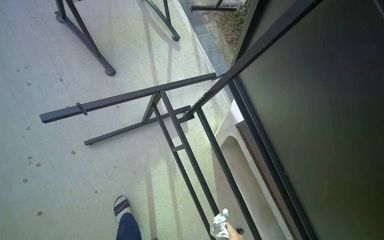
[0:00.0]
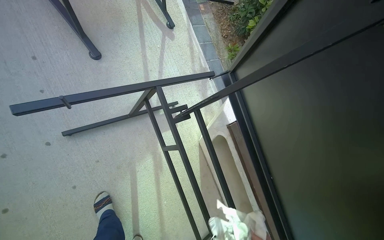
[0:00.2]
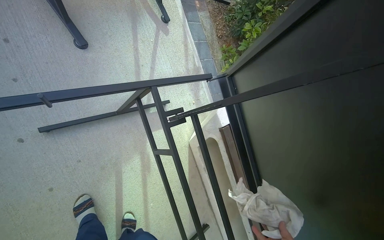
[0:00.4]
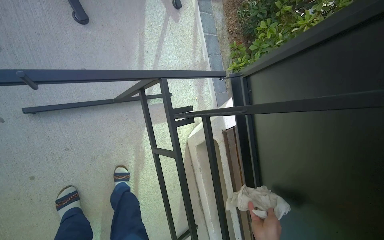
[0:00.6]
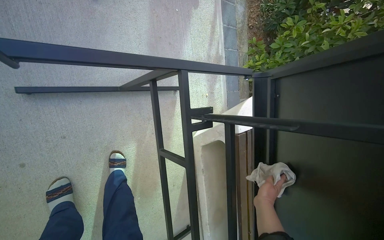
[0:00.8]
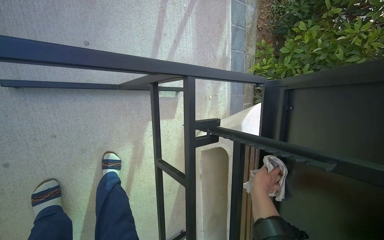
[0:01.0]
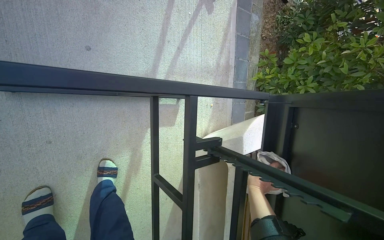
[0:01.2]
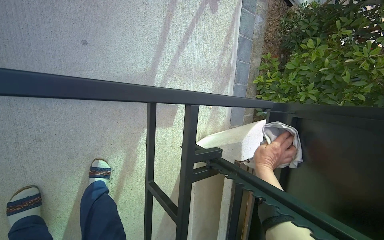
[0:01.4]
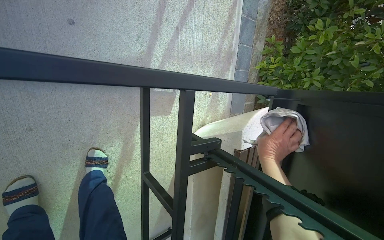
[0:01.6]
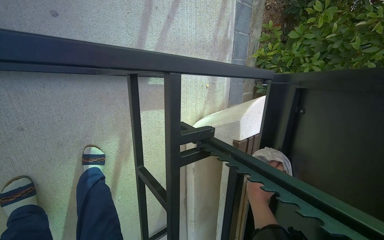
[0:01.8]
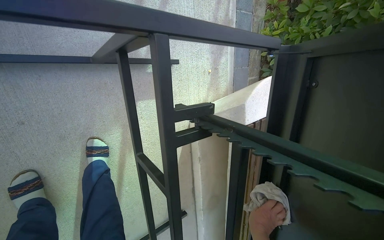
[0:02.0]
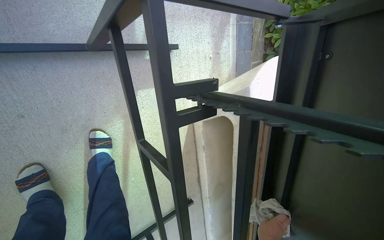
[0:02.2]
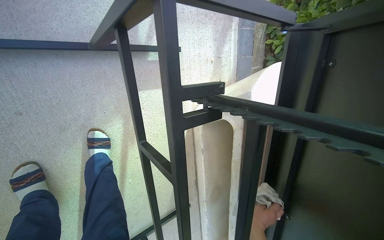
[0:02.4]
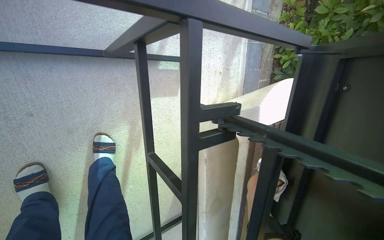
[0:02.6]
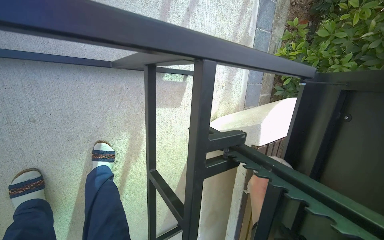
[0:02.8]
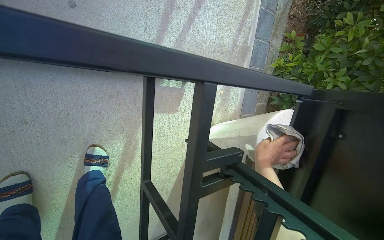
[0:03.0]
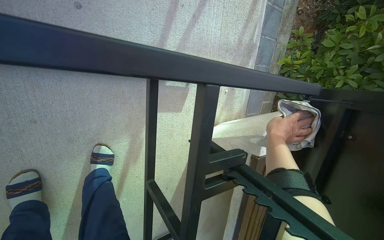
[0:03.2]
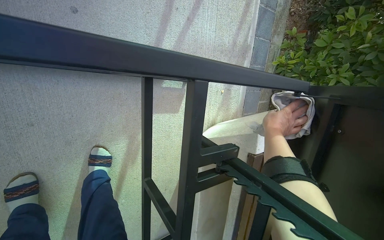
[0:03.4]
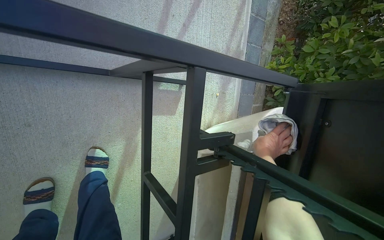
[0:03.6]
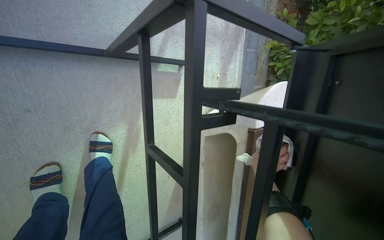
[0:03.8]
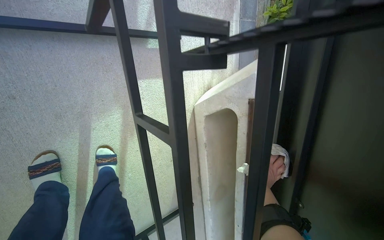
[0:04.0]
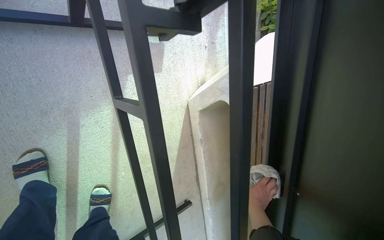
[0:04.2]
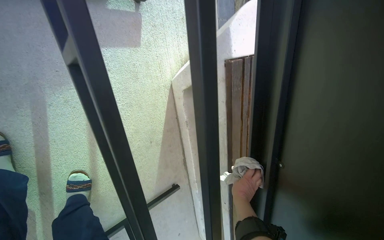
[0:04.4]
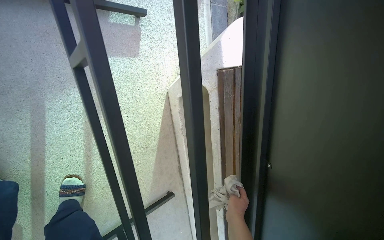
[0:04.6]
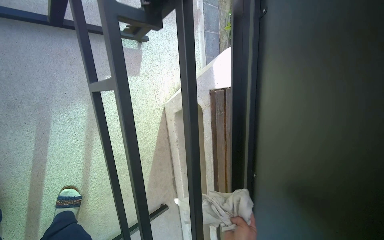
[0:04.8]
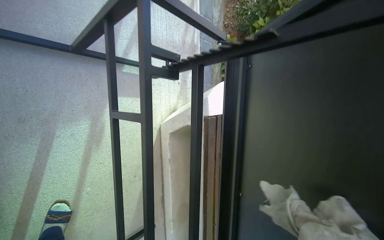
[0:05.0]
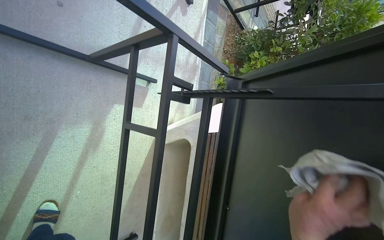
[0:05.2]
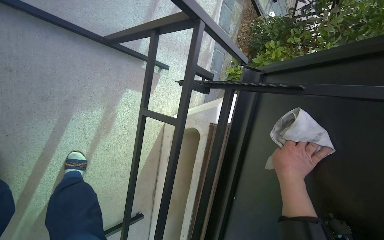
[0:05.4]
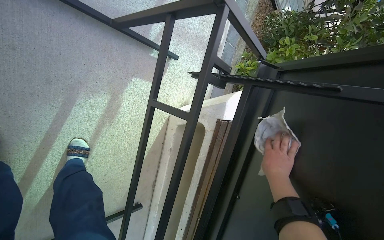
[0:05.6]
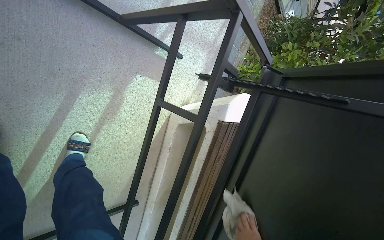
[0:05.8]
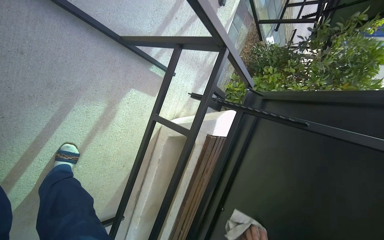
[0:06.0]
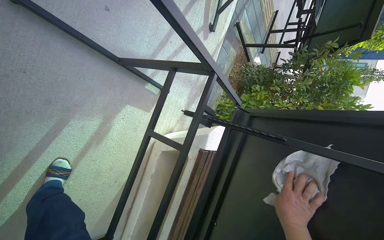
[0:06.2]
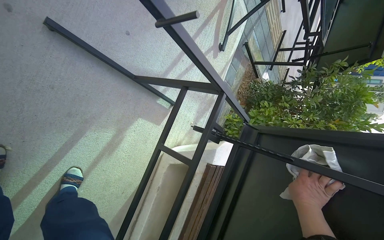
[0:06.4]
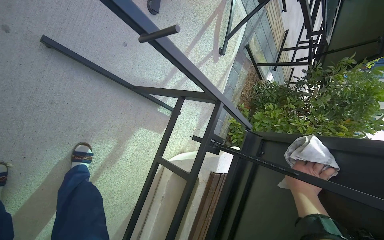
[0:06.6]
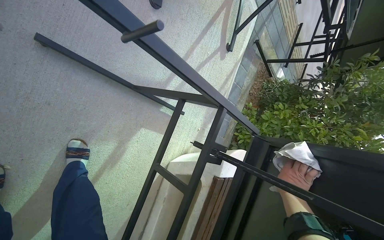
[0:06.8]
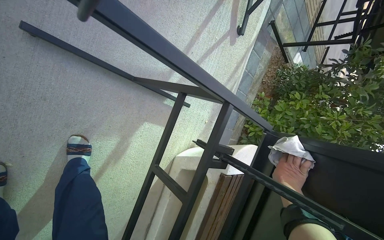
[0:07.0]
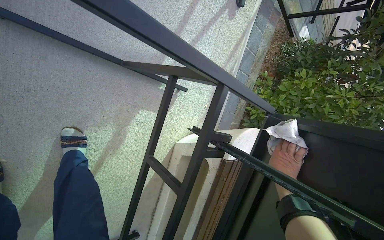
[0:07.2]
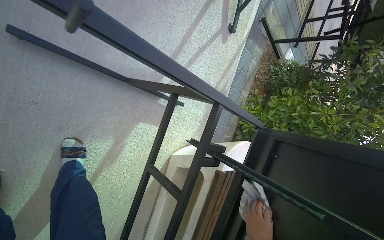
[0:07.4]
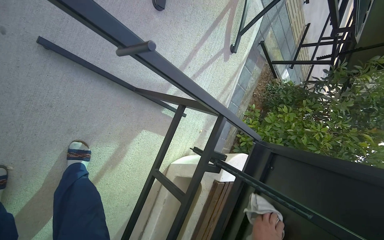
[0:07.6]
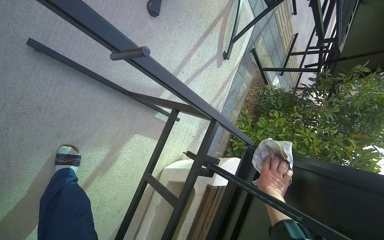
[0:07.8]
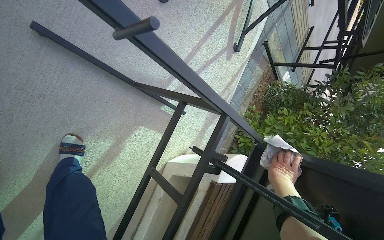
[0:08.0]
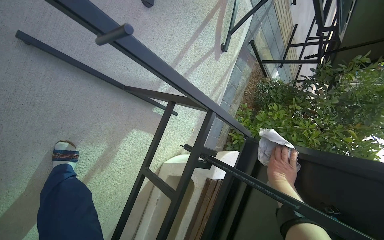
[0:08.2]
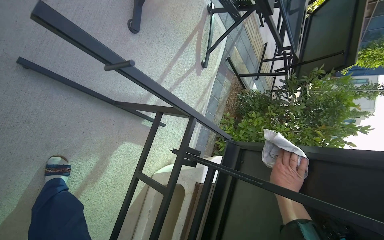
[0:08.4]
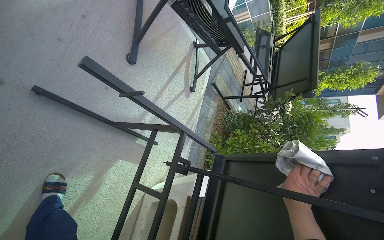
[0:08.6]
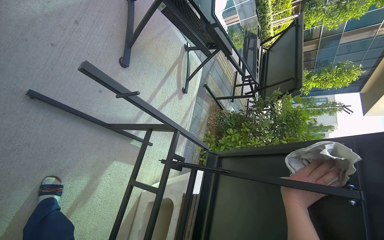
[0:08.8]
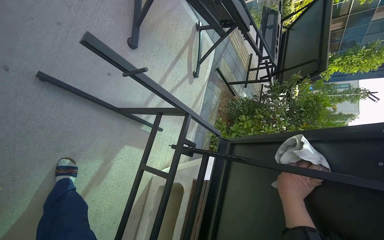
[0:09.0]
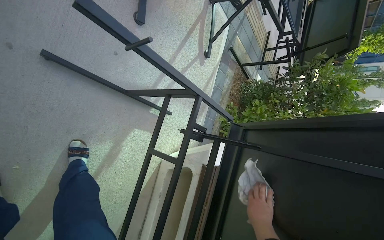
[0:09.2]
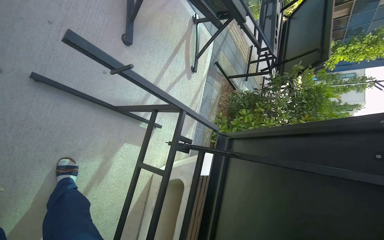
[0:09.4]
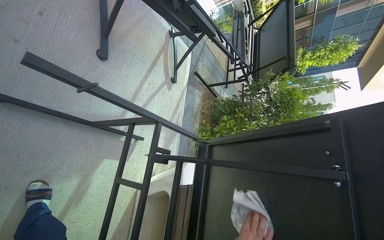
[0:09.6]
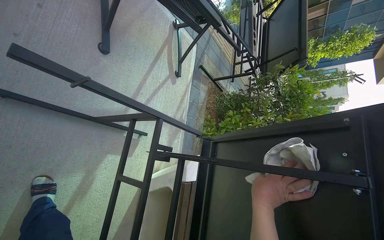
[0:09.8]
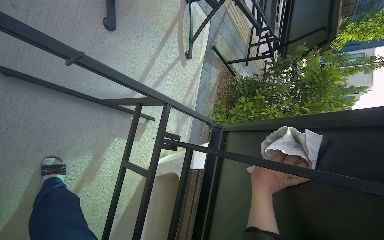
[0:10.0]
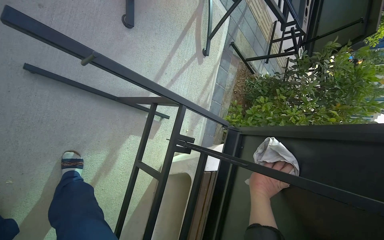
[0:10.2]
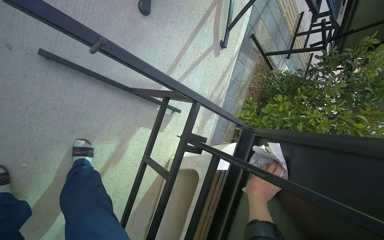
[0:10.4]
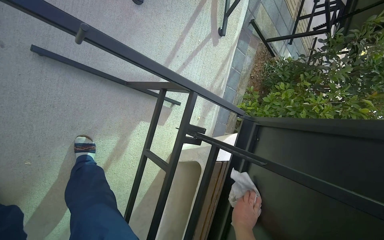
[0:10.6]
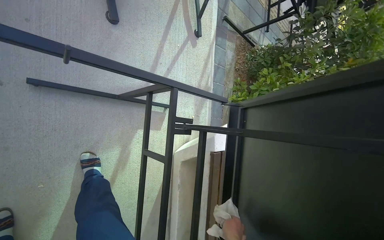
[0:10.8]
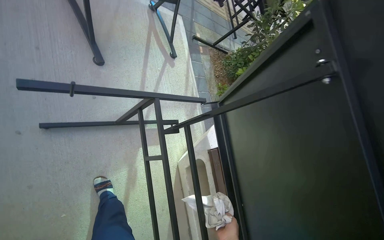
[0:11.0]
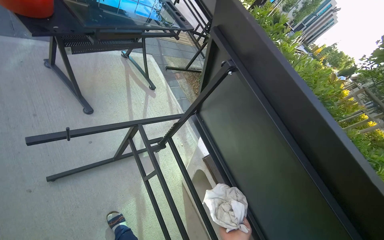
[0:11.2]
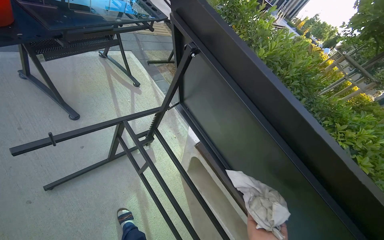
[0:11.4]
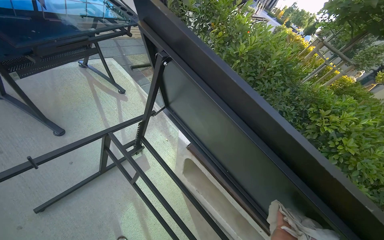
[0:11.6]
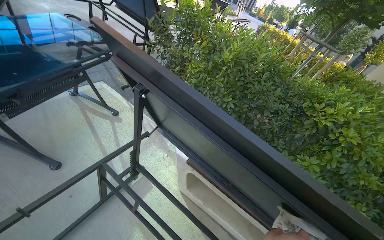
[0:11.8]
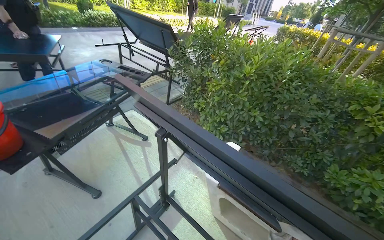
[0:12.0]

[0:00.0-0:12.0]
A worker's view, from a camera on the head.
Job: wiping surfaces.
The whole recording: Wiping outdoor table frame. The worker wipes the frames of several outdoor tables with a cloth.
0:00.0 to 0:01.6: The camera travels about 50 cm. The camera sweeps to the right, by some 25 degrees. The view tips downward by roughly 15 degrees. Everything in view rotates about 30 degrees clockwise.
0:04.4 to 0:06.0: The view tilts about 15 degrees upward.
0:10.4 to 0:12.0: The head travels approximately 50 cm. The view tilts roughly 15 degrees upward. Everything in view rotates some 75 degrees counterclockwise.

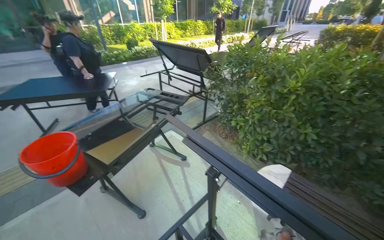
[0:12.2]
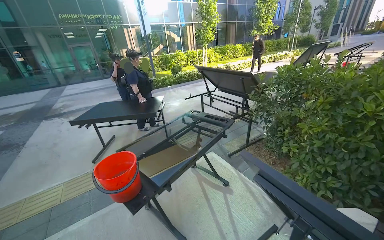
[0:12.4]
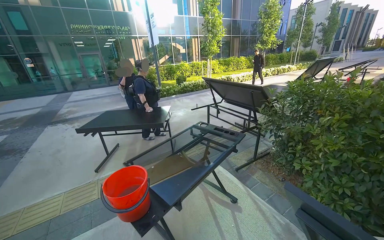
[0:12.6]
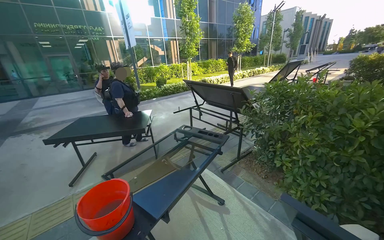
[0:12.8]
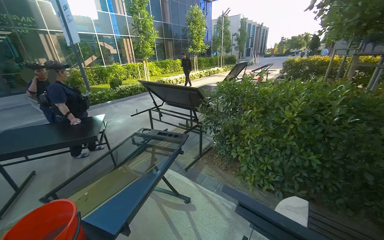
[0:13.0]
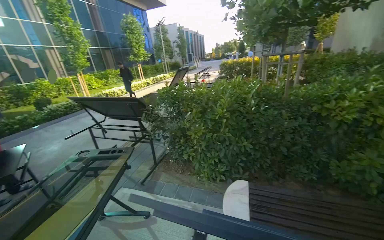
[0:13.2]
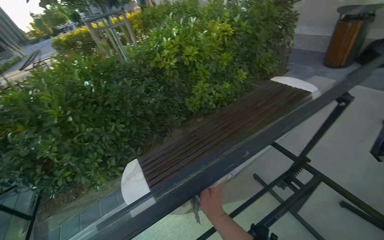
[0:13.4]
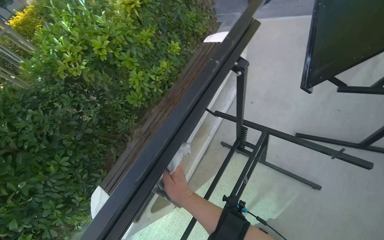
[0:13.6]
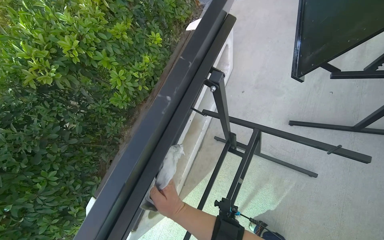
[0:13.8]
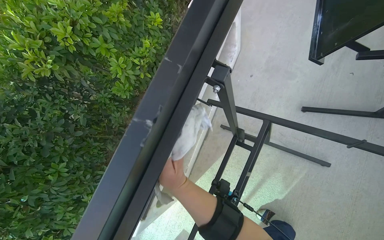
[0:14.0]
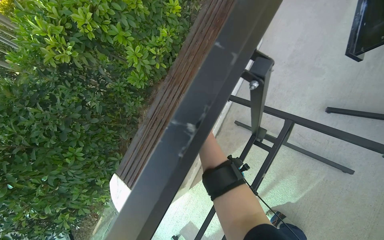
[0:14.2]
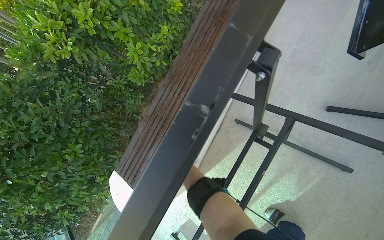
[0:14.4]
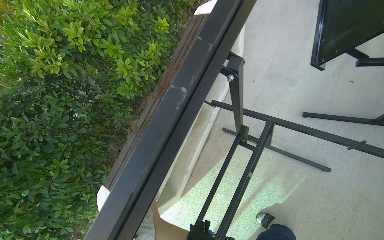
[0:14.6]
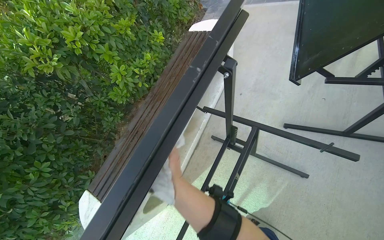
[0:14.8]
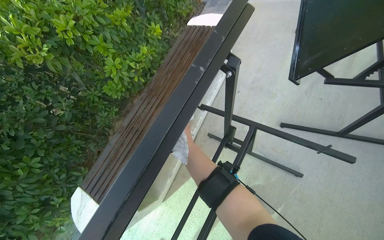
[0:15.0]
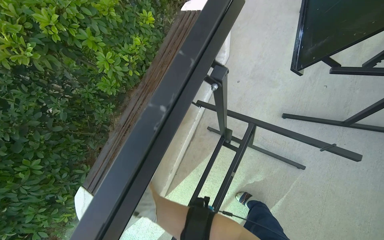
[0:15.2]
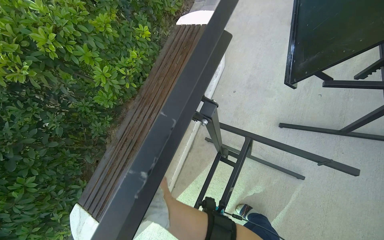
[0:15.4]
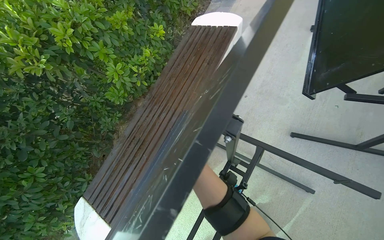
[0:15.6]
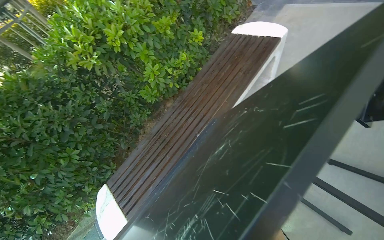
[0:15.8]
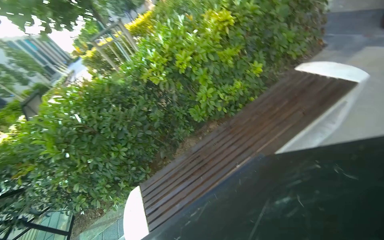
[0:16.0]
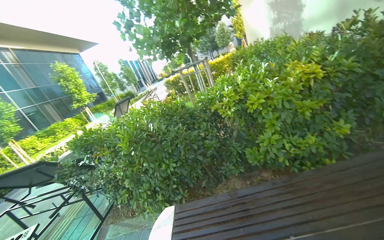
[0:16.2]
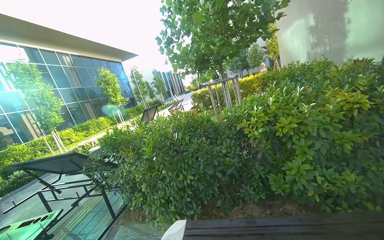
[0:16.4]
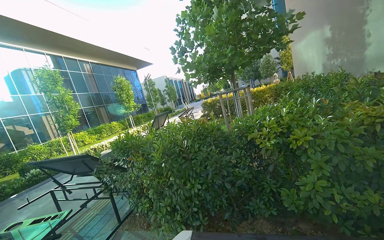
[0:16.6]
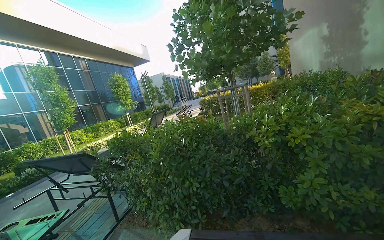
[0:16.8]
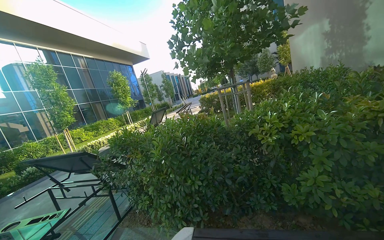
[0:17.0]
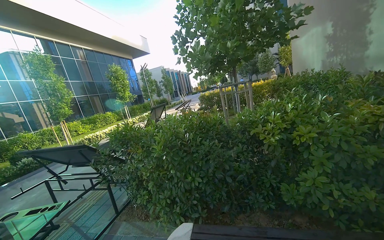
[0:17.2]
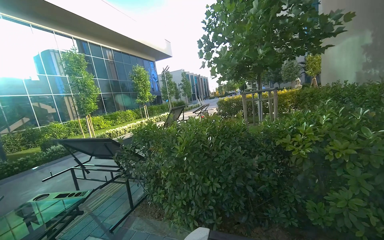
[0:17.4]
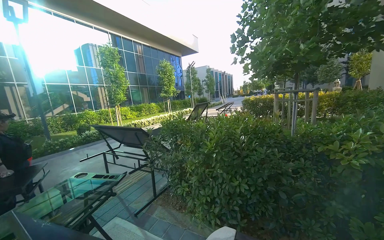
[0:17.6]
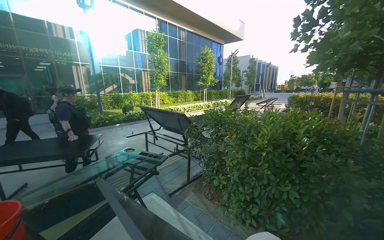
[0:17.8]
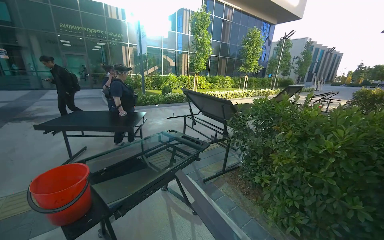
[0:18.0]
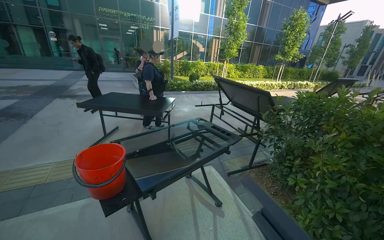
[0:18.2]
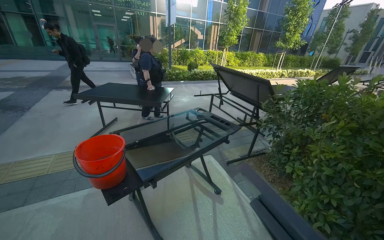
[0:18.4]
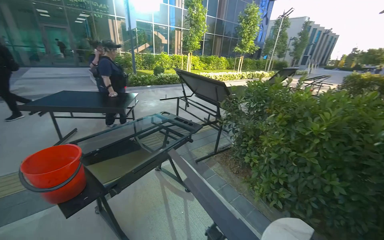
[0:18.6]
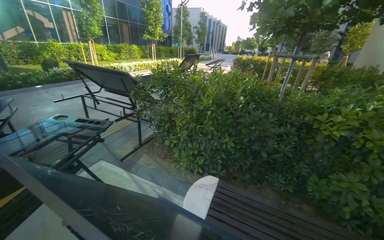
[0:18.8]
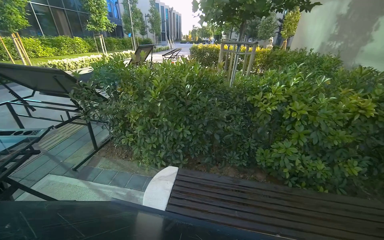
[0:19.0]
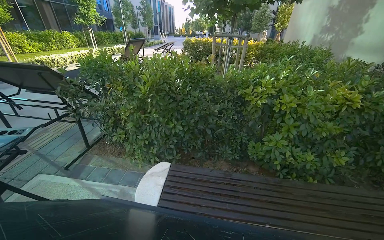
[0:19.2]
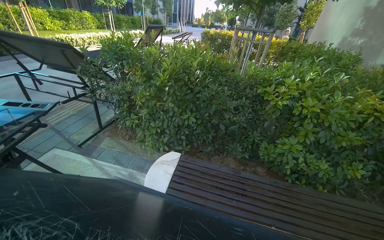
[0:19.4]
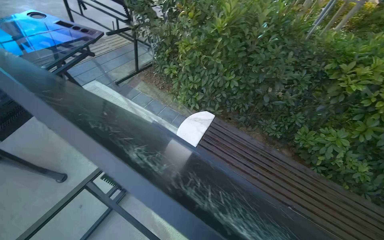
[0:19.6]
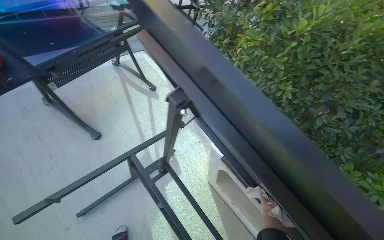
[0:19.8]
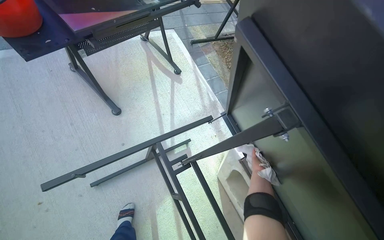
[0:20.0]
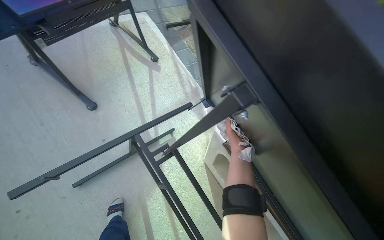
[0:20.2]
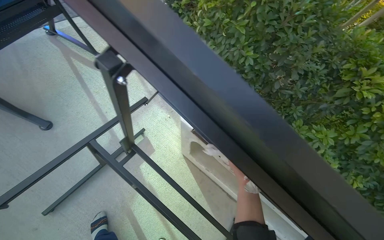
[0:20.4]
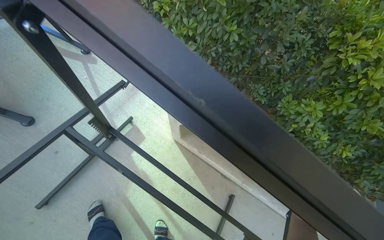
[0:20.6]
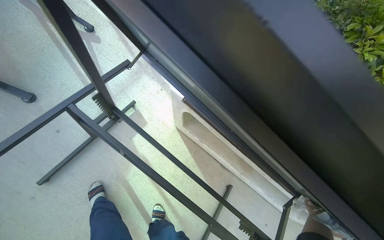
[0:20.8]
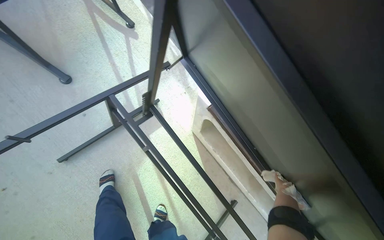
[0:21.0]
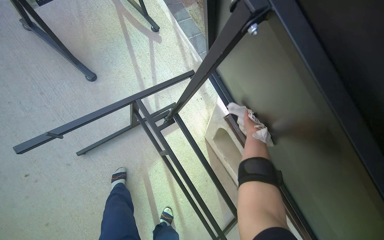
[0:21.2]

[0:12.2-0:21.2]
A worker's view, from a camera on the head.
Job: wiping surfaces.
The whole recording: Wiping outdoor table frame. The worker wipes the frames of several outdoor tables with a cloth.
0:12.2 to 0:13.8: The camera travels approximately 60 cm. The wearer's head swings approximately 105 degrees to the right.
0:13.8 to 0:15.2: The right hand swings nearer and farther, about 25 cm each way, with 2 reversals.
0:15.2 to 0:16.6: The wearer looks some 75 degrees further to the left. The camera pitches upward, by approximately 30 degrees.
0:16.6 to 0:18.2: The head travels some 70 cm. The head rotates some 55 degrees to the left. The view tilts about 15 degrees downward.
0:18.2 to 0:19.8: The view swings about 30 degrees to the right. The view tilts some 35 degrees downward.
